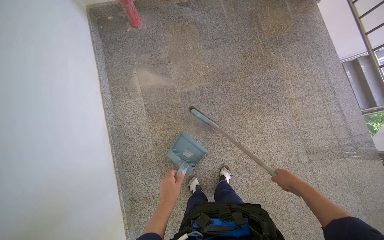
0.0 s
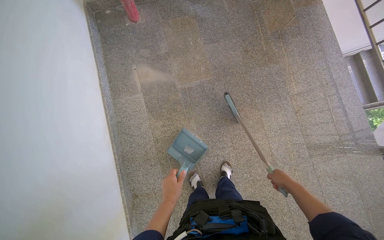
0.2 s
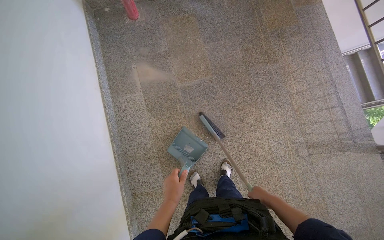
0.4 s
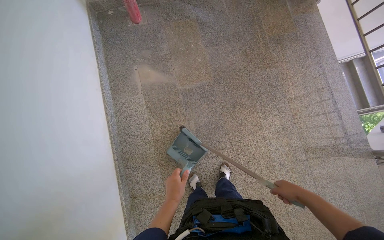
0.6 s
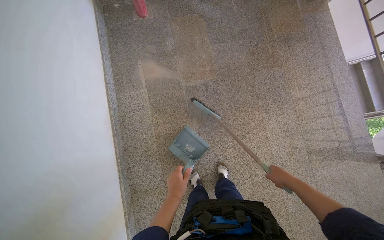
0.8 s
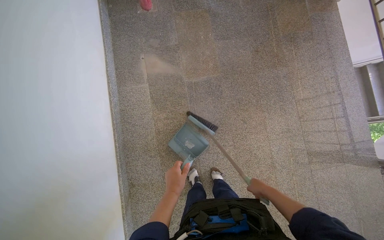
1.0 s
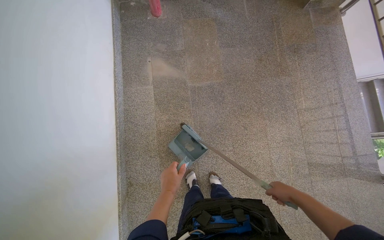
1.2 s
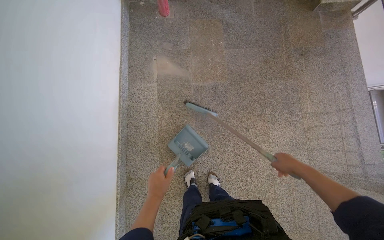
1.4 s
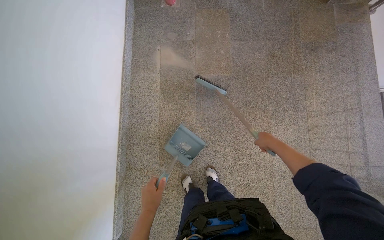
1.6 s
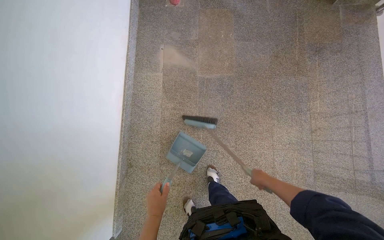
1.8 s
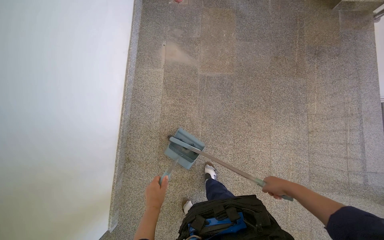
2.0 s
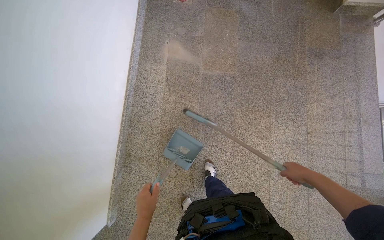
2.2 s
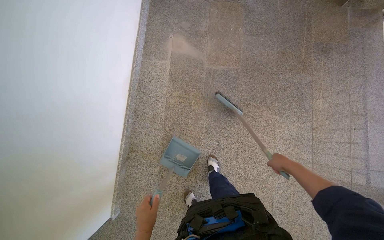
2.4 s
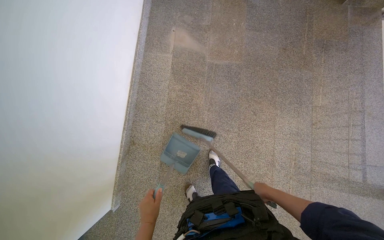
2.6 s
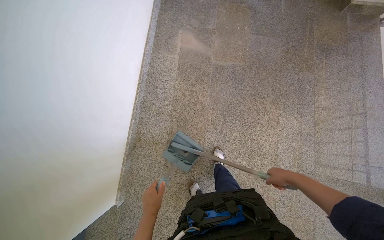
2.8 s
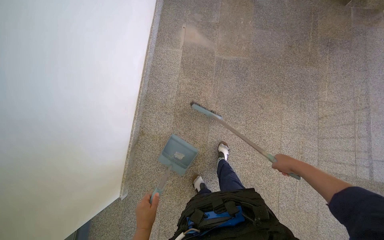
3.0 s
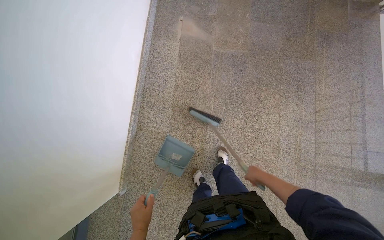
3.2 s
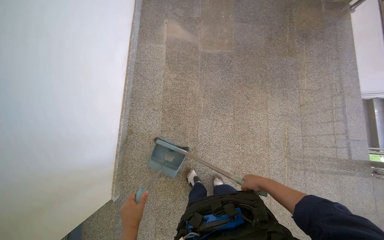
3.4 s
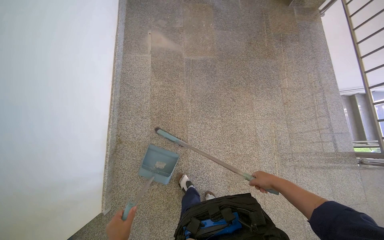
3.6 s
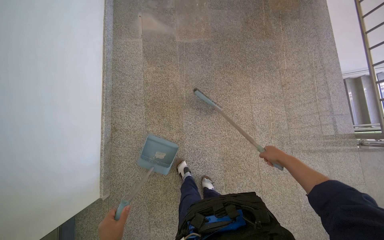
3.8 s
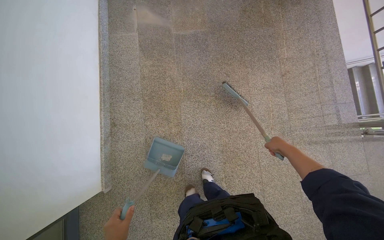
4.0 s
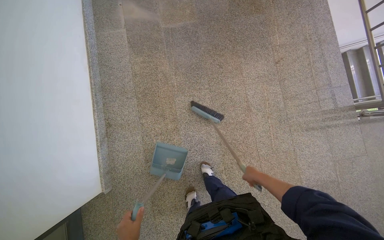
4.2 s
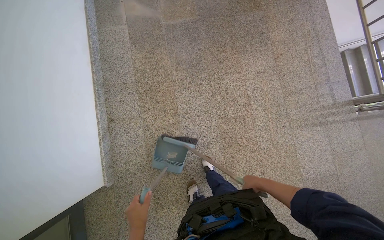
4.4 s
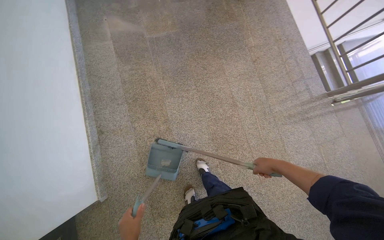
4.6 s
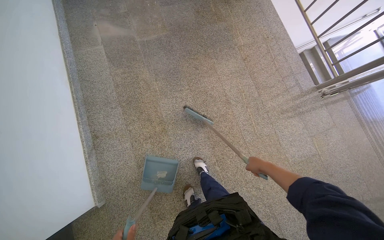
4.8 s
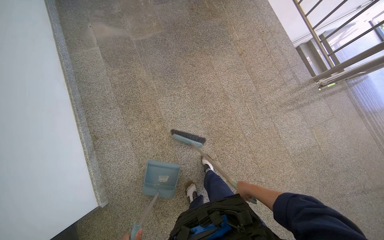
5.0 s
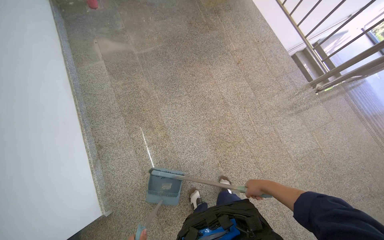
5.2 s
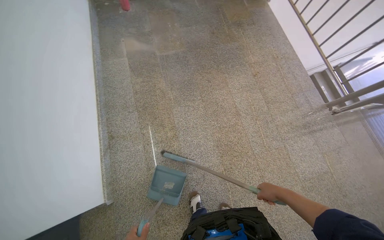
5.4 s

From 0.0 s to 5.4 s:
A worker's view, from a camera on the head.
Job: sweeping floor.
The whole recording: Sweeping stairwell floor. The worker sweeps the floor at the bottom of the stairwell with a broom and dustpan.
From 1.4 s to 2.8 s: The left hand moves down the picture, roughly 30 cm; the right hand travels down the picture and back again, approximately 25 cm each way.
From 4.0 s to 5.4 s: The right hand heads down the picture, covering approximately 35 cm.

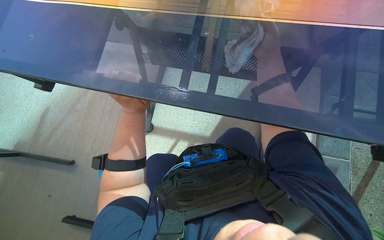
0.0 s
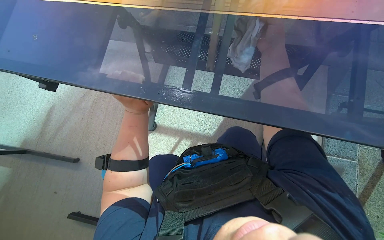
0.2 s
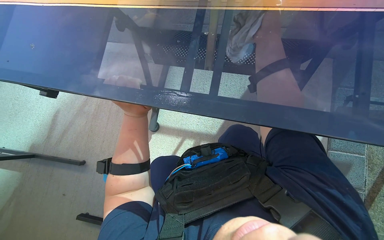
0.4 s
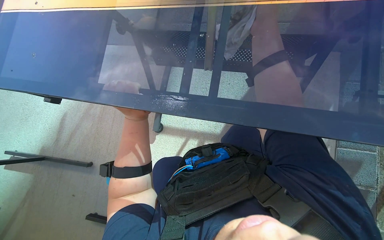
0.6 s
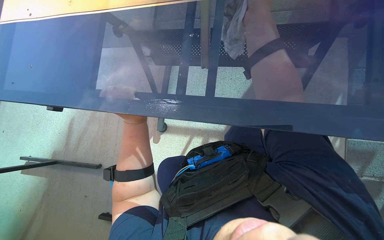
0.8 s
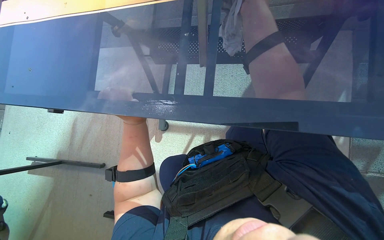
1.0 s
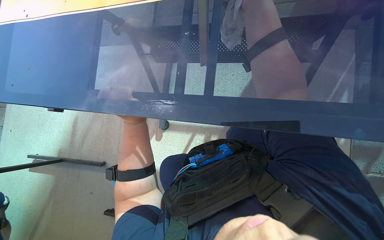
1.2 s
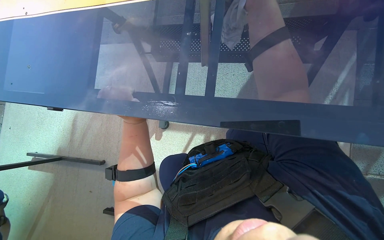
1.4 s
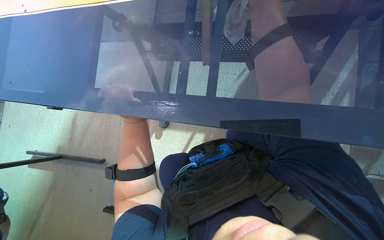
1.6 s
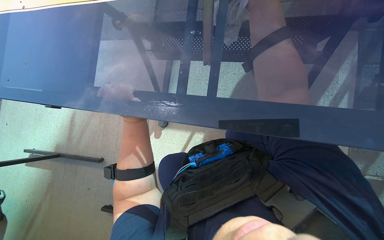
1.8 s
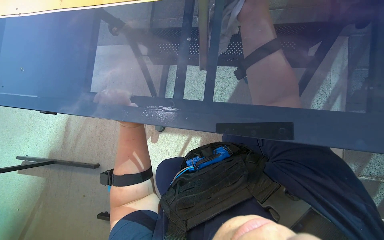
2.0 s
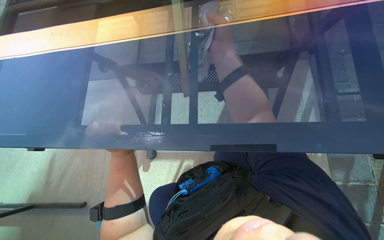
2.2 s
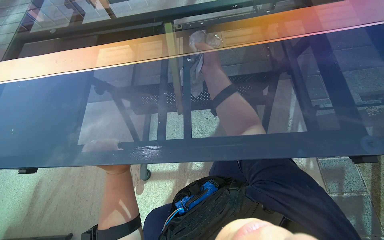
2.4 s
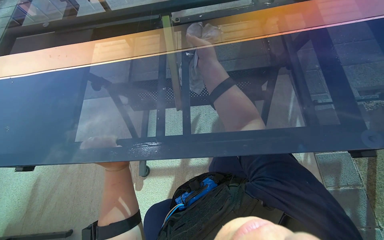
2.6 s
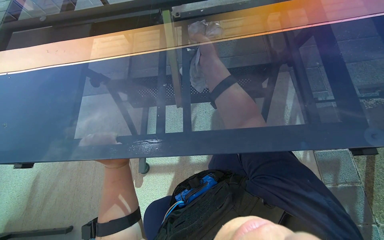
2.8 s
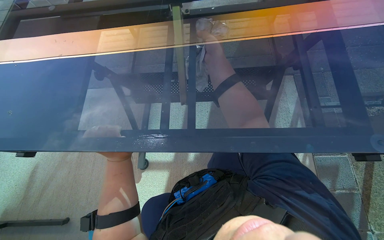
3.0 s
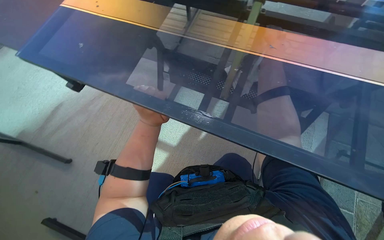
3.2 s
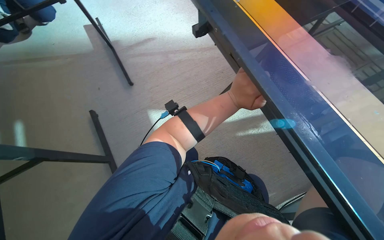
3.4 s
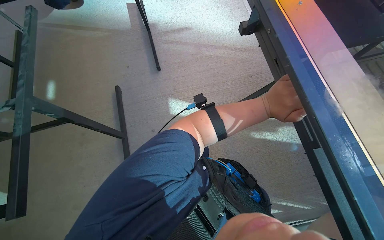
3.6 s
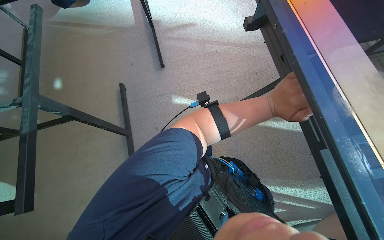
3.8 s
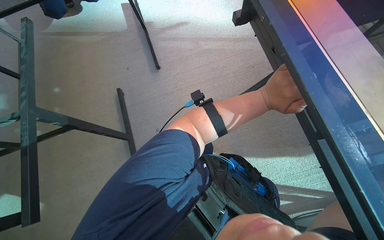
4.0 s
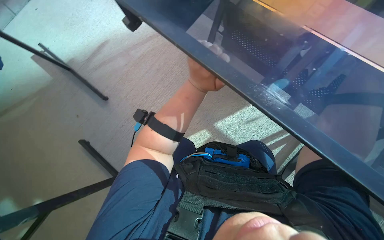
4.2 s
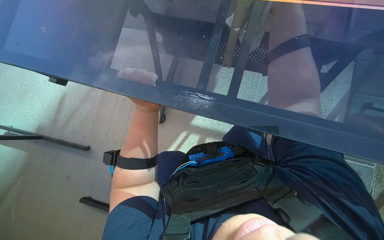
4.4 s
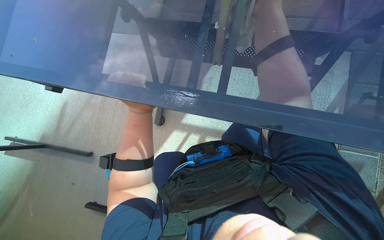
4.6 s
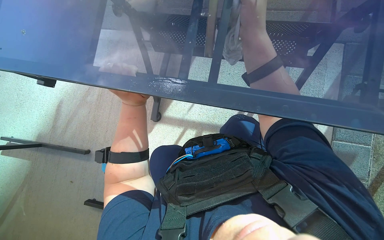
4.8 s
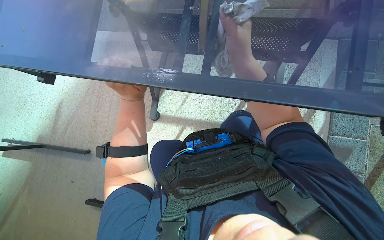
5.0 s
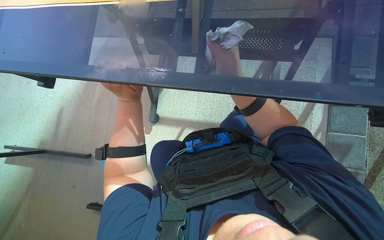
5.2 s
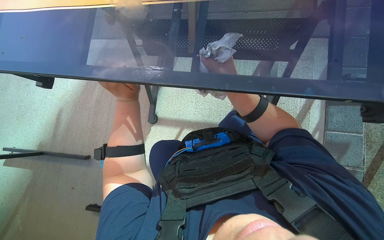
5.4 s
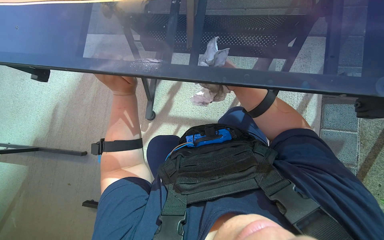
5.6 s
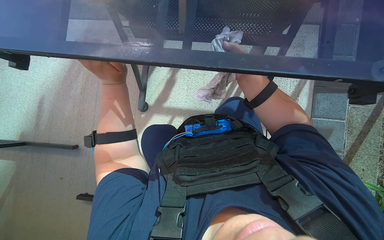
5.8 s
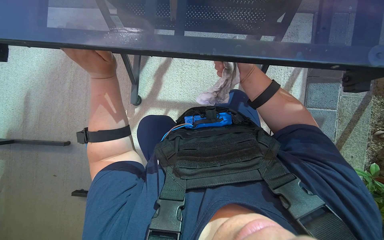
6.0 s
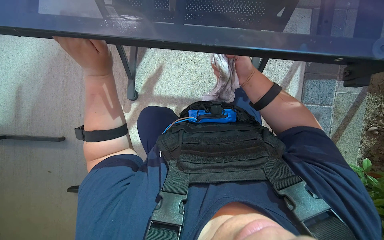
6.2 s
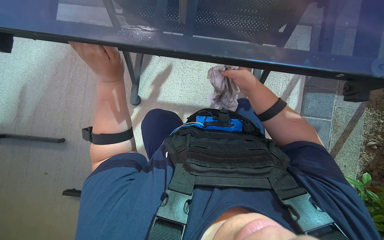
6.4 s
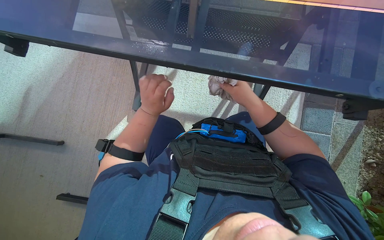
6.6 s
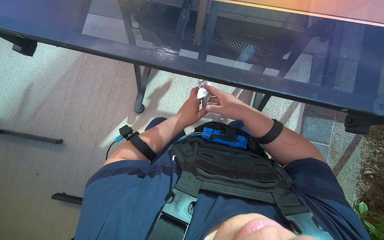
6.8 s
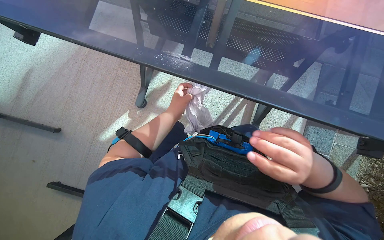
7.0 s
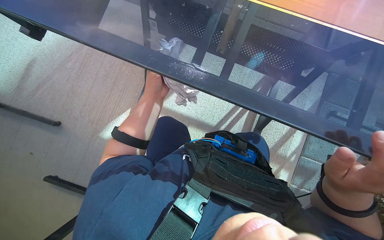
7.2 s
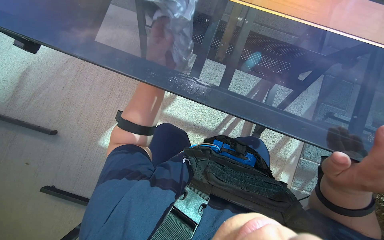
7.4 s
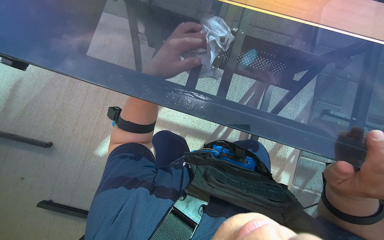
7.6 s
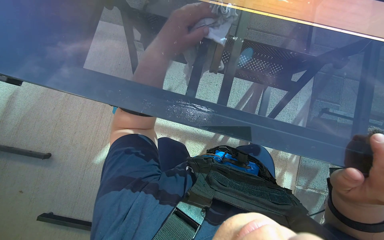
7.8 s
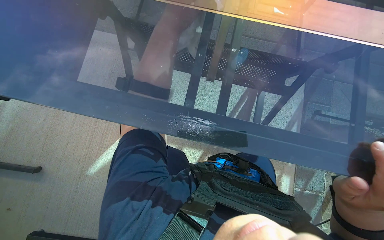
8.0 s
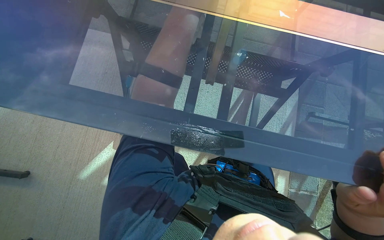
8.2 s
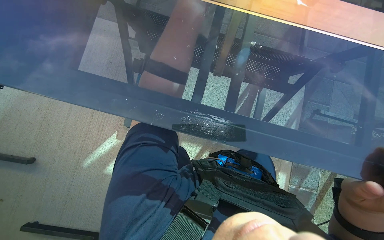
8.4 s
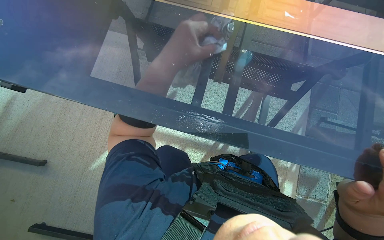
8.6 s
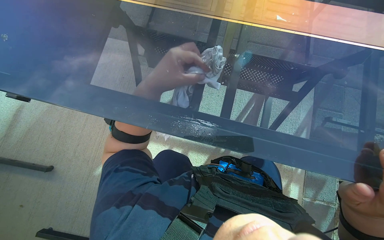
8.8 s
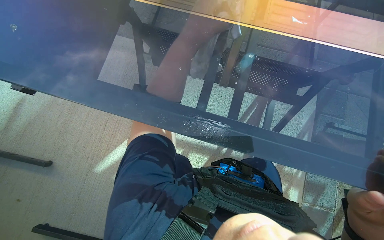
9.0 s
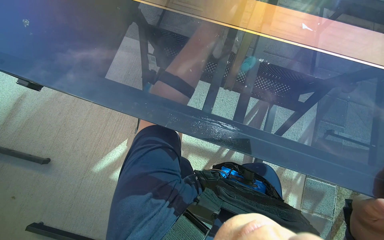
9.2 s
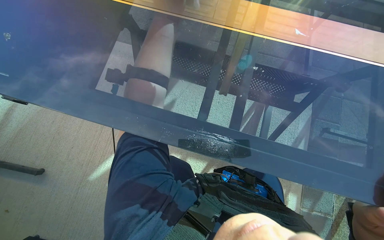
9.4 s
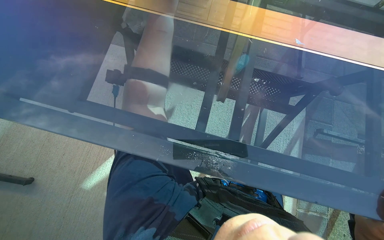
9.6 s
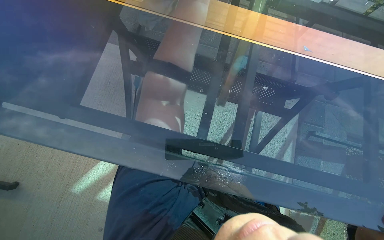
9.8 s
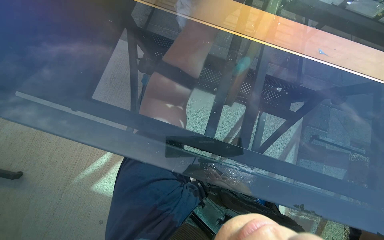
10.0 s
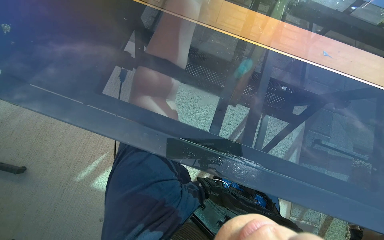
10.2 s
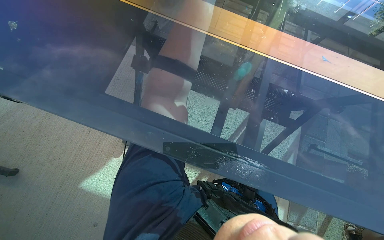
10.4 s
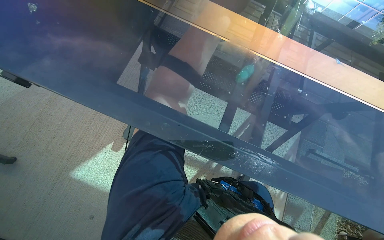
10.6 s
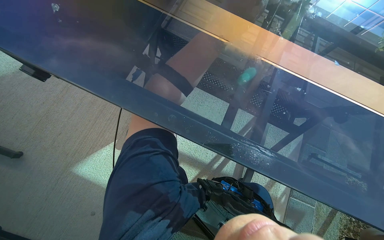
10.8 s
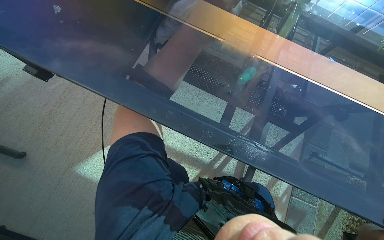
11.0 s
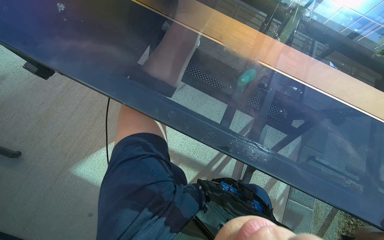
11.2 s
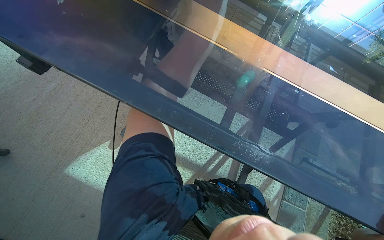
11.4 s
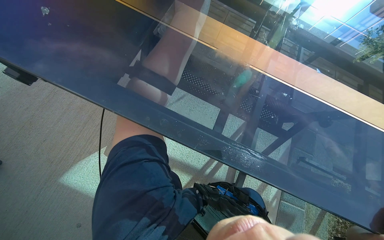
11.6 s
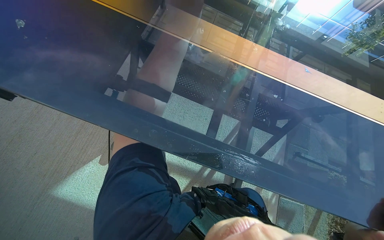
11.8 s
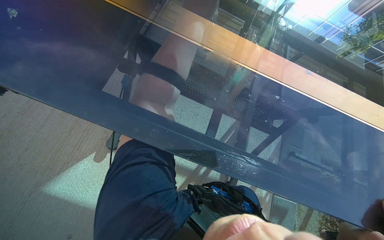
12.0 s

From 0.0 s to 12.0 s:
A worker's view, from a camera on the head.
Job: wiping surfaces.
The whole recording: Cleaning the table. The worker wipes the glass surface and metal frame of the table with a cloth.
From 0.0 s to 1.6 s: The left hand is displaced to the left and farther from the camera by about 15 cm.
From 1.6 s to 3.0 s: The view tips upward by roughly 15 degrees. The left hand shifts roughly 15 cm nearer to the camera.
From 3.0 s to 4.4 s: The wearer looks roughly 20 degrees further to the left.
From 4.4 s to 6.0 s: The left hand is displaced nearer to the camera by roughly 10 cm.
From 6.0 s to 7.6 s: The right hand is displaced nearer to the camera and down the picture by about 25 cm. The left hand is displaced to the right by about 10 cm.

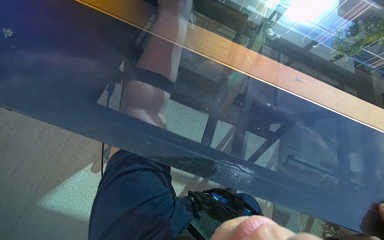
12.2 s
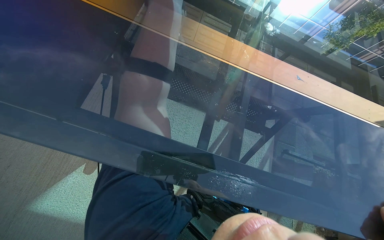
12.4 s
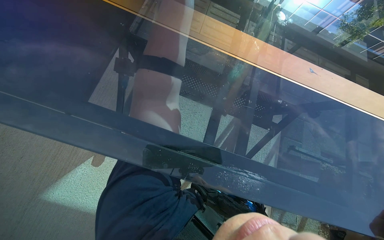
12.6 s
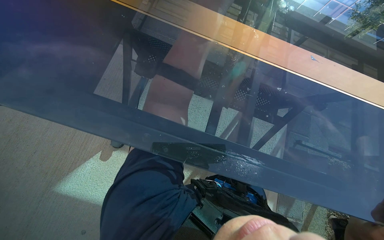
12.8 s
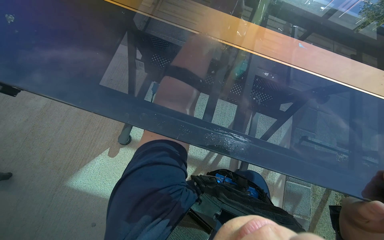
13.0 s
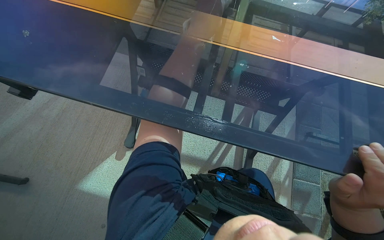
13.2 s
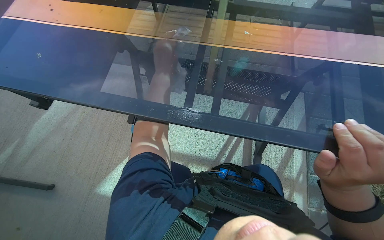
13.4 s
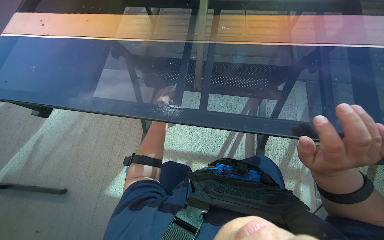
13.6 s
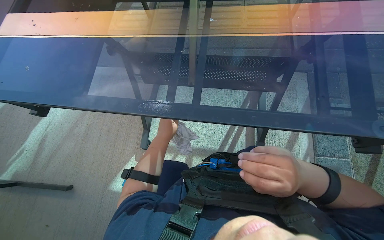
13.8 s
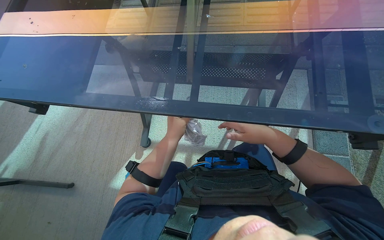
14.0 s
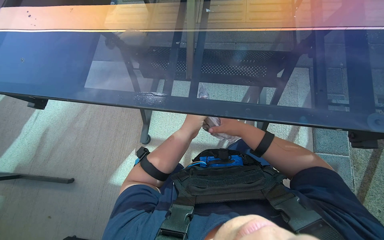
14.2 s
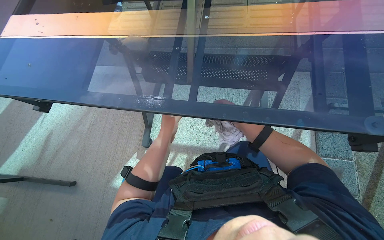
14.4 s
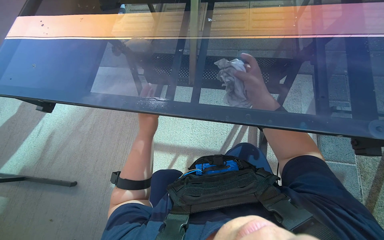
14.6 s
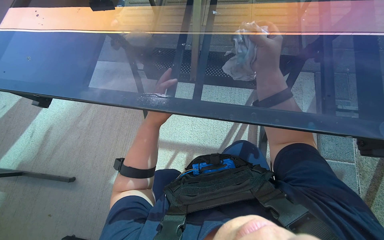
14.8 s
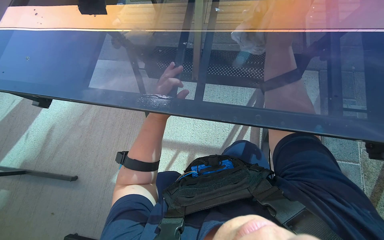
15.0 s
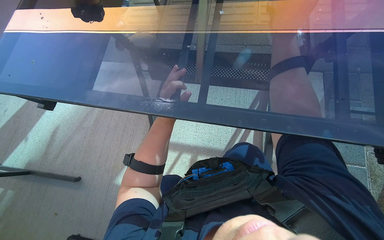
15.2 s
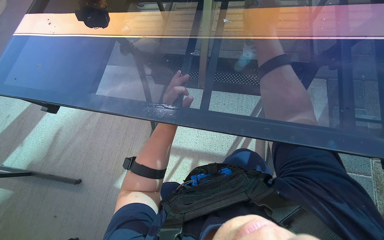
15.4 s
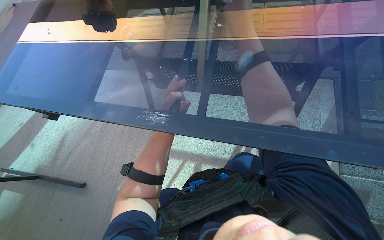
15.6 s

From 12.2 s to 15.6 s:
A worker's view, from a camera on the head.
Job: wiping surfaces.
The whole recording: Cleaning the table. The worker wipes the glass surface and metal frame of the table with a cloth.
From 12.2 s to 13.8 s: The view pans to the left by about 15 degrees.
